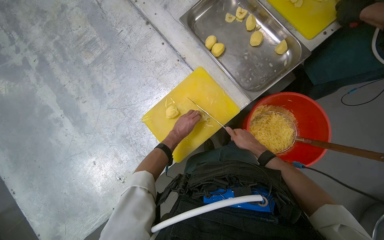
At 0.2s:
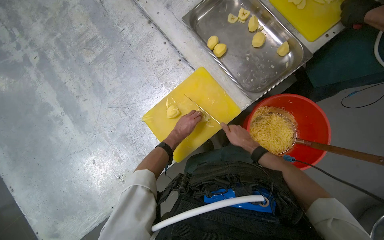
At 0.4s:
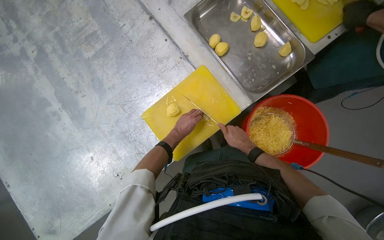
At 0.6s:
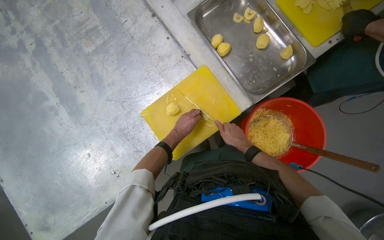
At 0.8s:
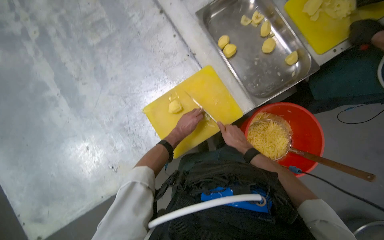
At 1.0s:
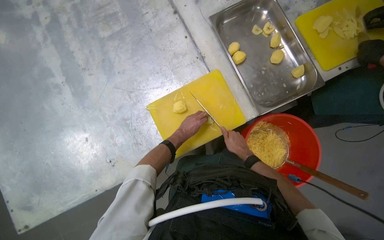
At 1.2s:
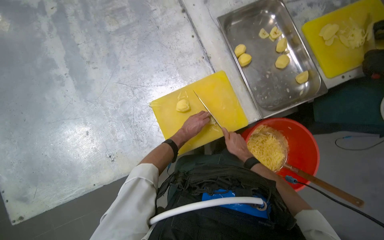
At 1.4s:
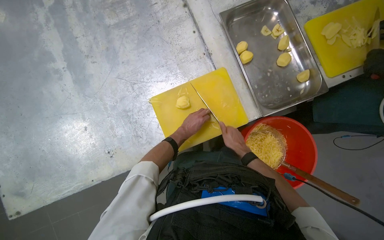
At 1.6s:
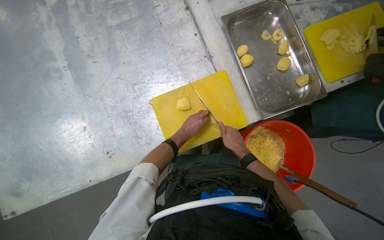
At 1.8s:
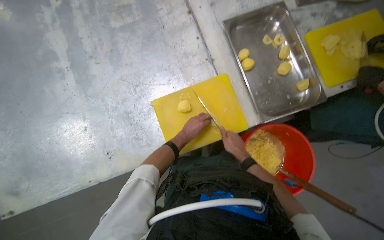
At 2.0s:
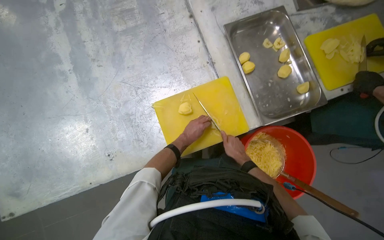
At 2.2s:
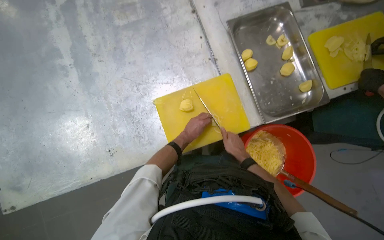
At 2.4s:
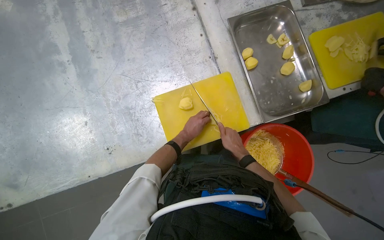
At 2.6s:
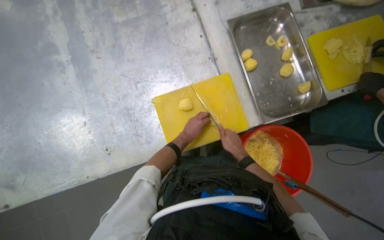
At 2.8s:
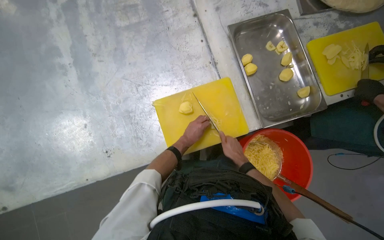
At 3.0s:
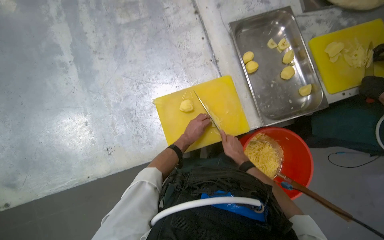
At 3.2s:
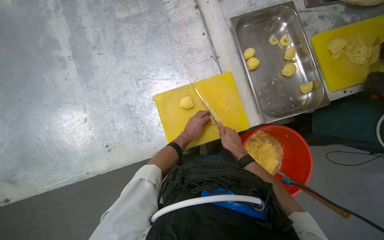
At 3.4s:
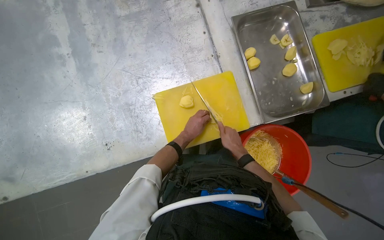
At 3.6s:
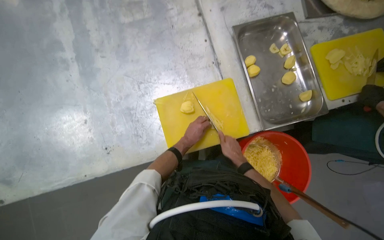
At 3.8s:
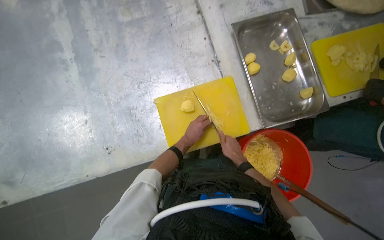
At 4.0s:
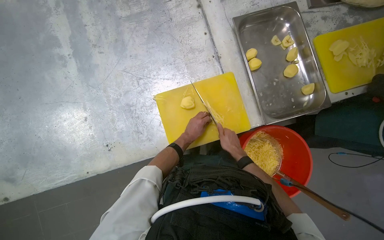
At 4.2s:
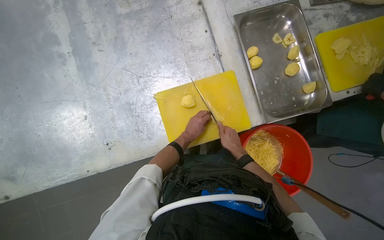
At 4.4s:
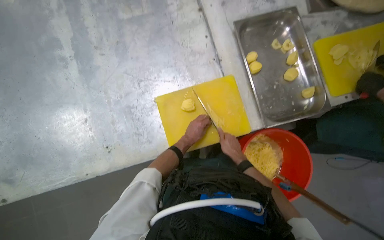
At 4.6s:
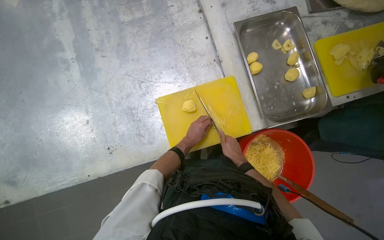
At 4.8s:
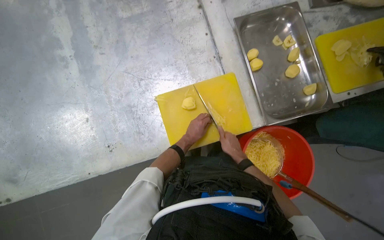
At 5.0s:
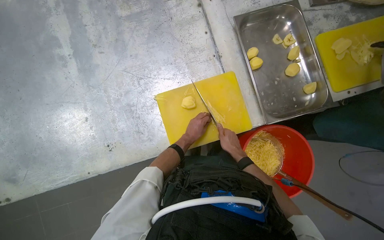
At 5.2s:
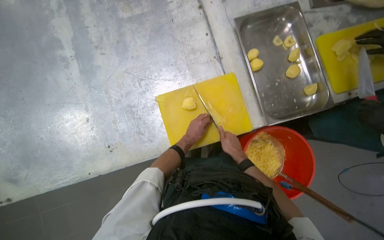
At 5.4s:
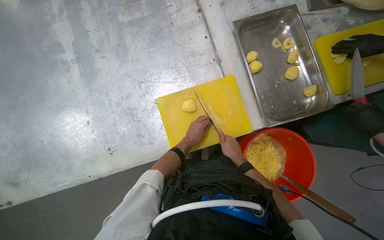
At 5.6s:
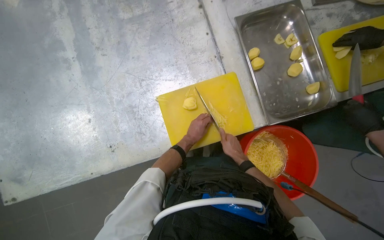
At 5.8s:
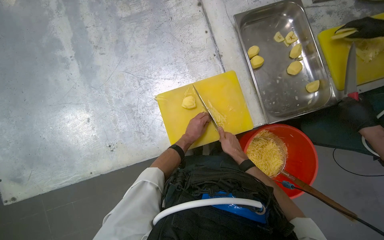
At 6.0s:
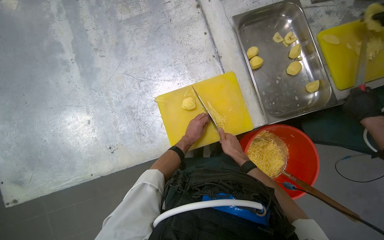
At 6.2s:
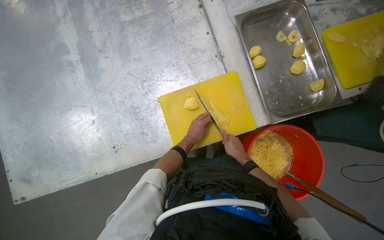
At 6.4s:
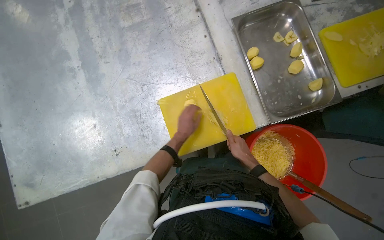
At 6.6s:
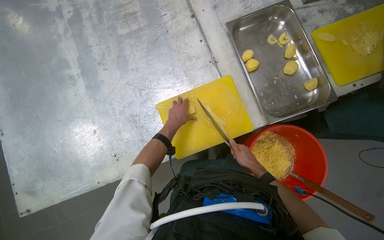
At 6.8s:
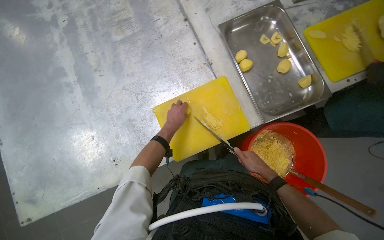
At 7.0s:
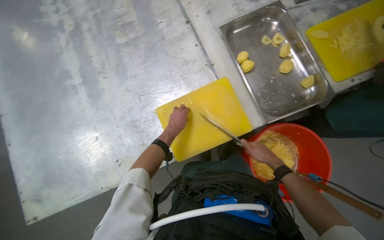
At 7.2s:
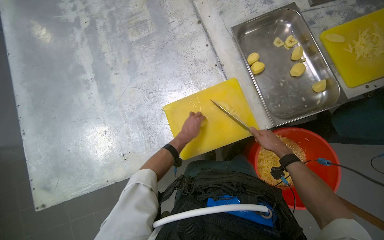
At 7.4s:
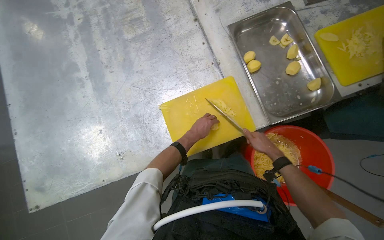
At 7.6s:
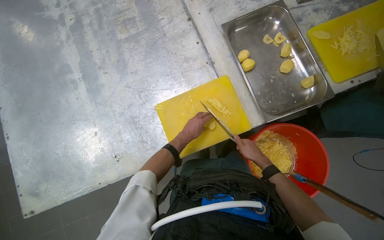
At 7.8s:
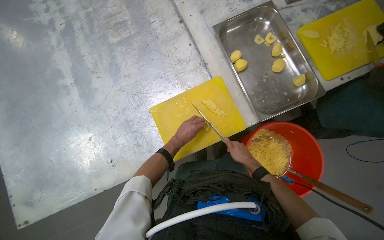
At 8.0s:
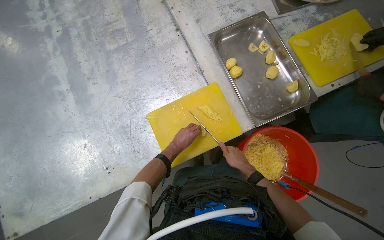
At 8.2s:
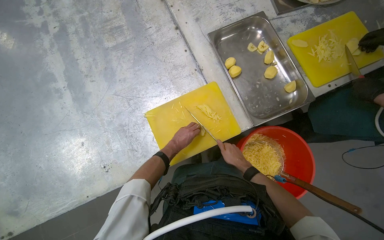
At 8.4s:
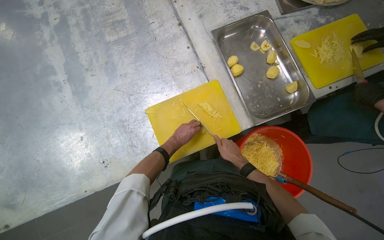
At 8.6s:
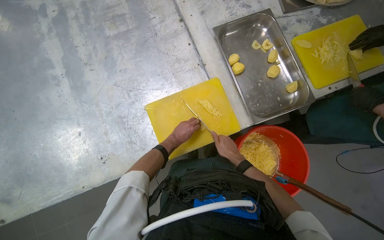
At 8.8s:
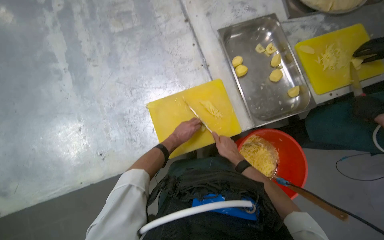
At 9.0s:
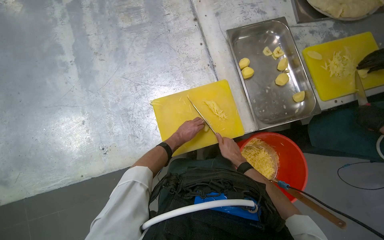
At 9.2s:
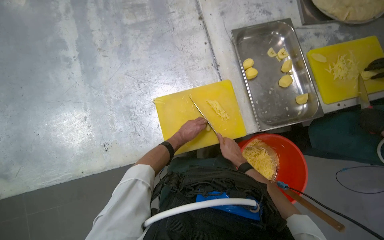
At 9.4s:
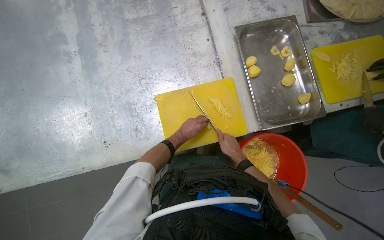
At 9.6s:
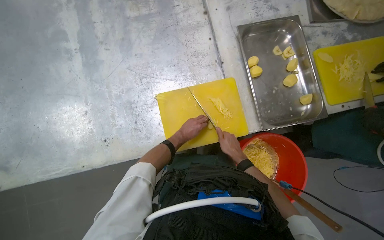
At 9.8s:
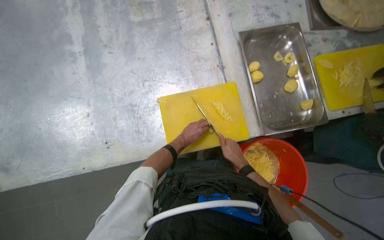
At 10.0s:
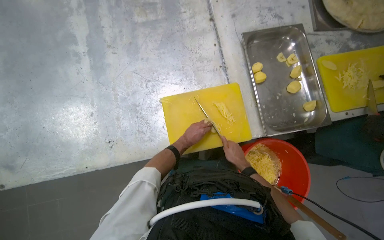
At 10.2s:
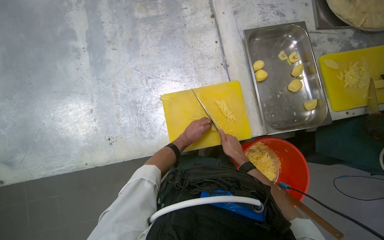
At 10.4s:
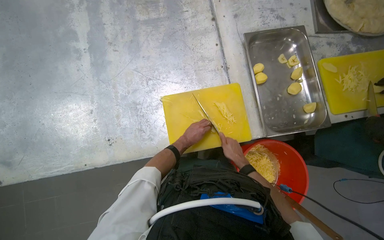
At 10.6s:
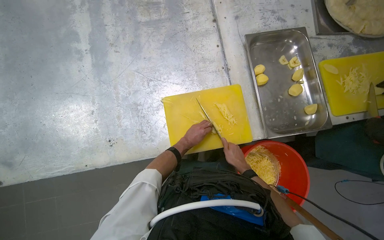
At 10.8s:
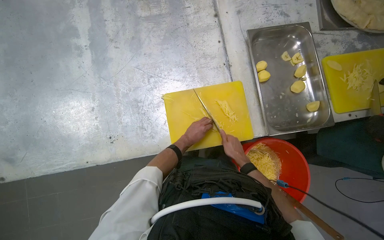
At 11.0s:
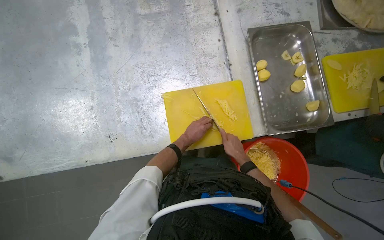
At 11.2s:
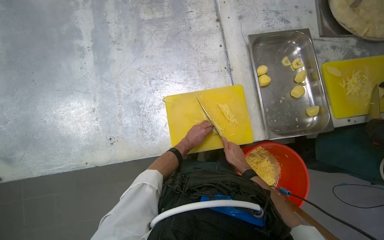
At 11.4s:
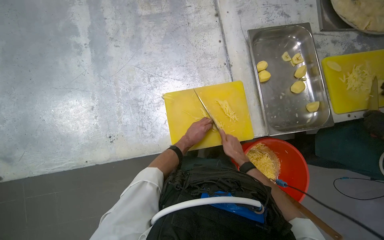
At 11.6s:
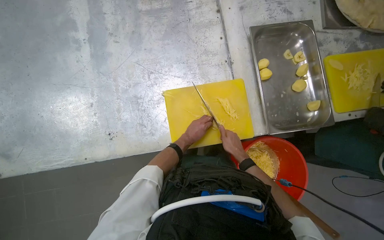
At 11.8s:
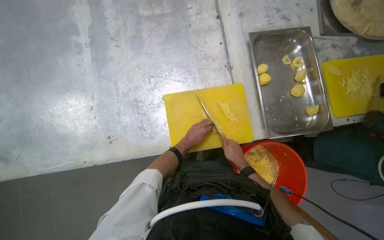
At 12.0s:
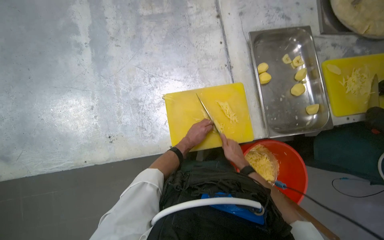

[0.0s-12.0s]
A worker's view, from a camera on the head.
Job: preparing food.
The whole recording: Slicing potatoes on cutting board. The worker continues slicing potatoes into thin strips on a yellow cutting board.
0.0s to 1.6s: The right hand is displaced to the left by some 10 cm.
1.6s to 6.0s: The hands are busy where they are.
6.0s to 7.6s: The right hand shifts some 10 cm to the right.
7.6s to 9.0s: The hands stay close to where they were, moving slightly.
9.0s to 12.0s: The hands are busy where they are.

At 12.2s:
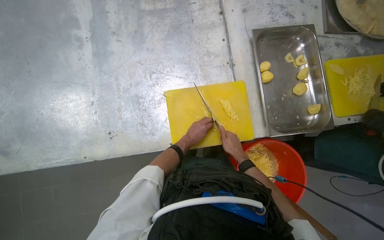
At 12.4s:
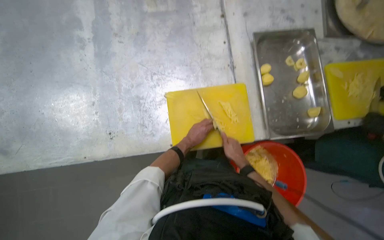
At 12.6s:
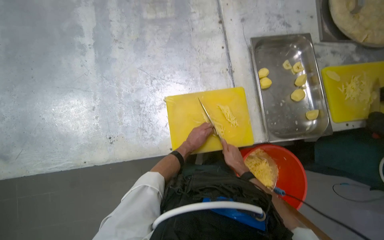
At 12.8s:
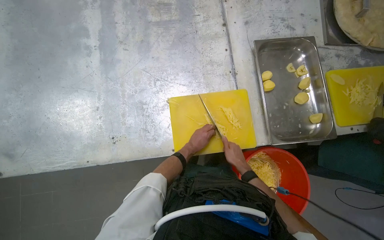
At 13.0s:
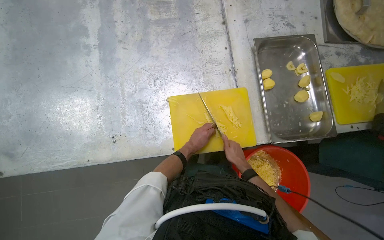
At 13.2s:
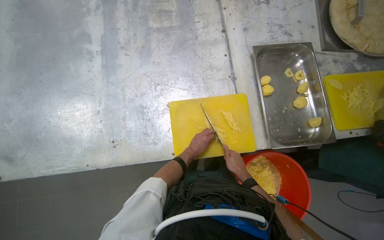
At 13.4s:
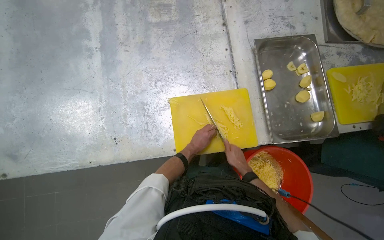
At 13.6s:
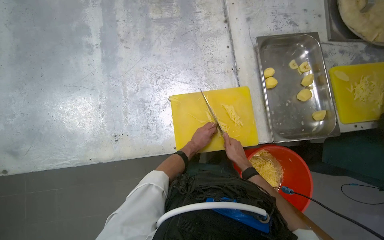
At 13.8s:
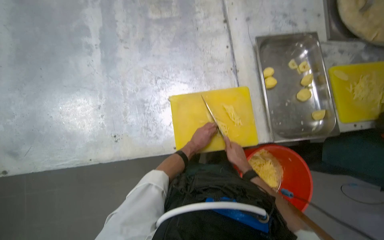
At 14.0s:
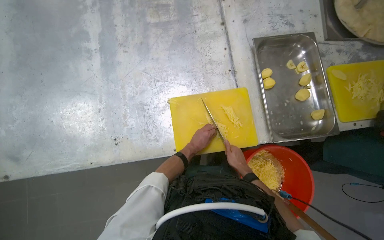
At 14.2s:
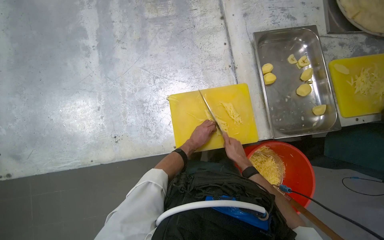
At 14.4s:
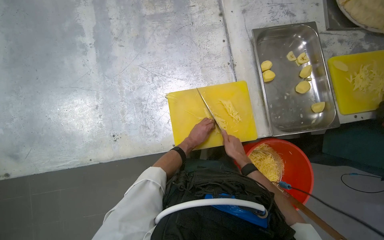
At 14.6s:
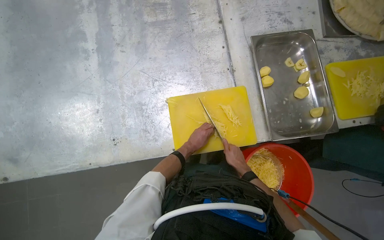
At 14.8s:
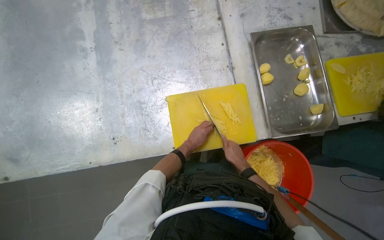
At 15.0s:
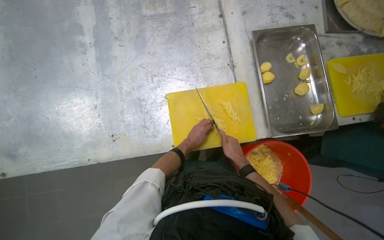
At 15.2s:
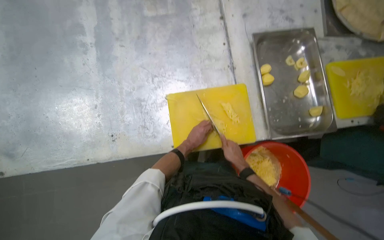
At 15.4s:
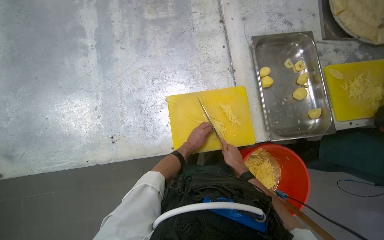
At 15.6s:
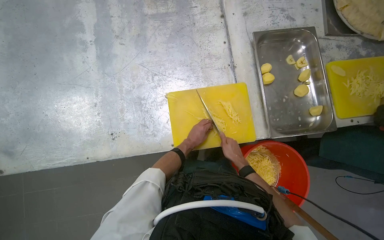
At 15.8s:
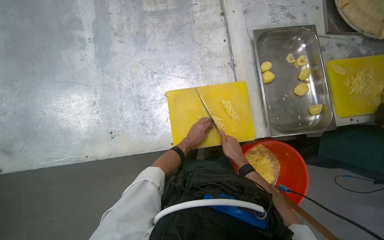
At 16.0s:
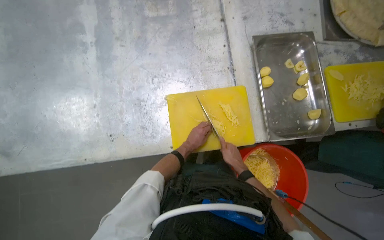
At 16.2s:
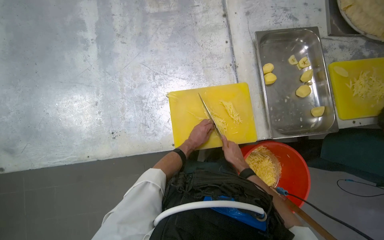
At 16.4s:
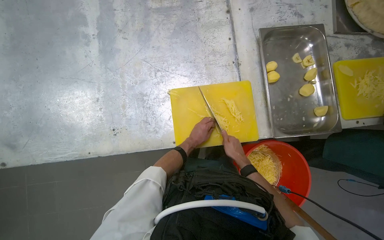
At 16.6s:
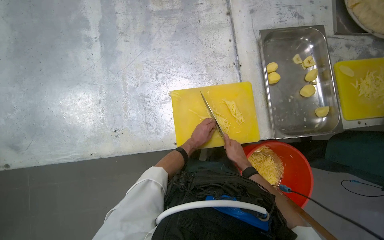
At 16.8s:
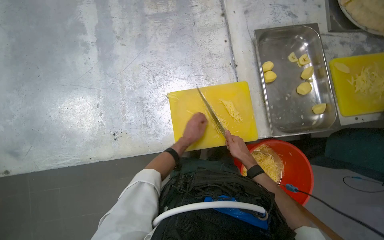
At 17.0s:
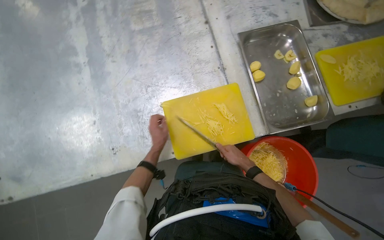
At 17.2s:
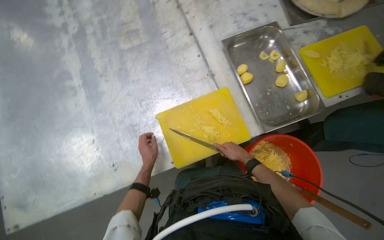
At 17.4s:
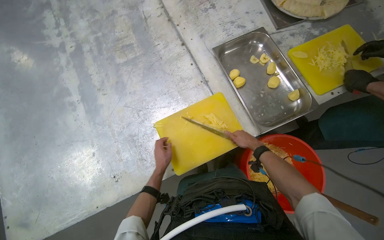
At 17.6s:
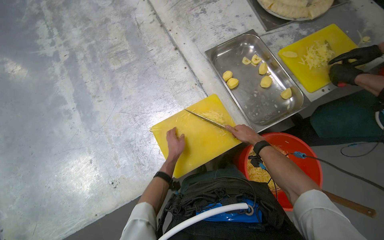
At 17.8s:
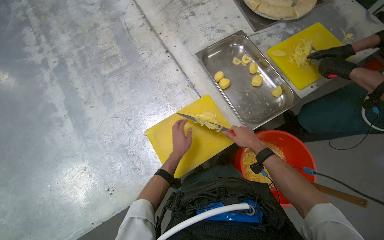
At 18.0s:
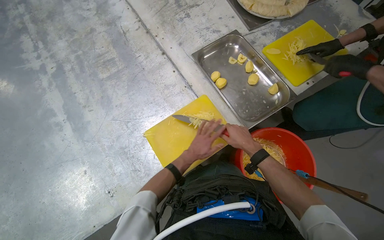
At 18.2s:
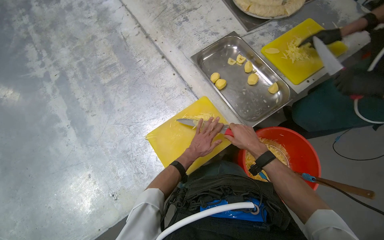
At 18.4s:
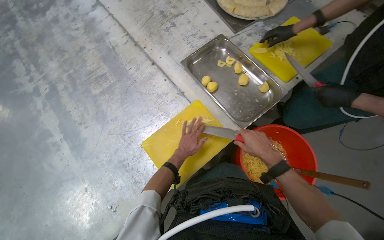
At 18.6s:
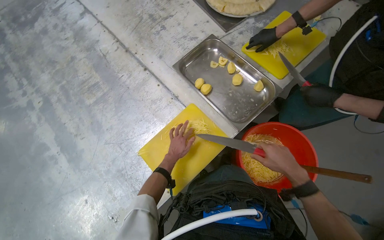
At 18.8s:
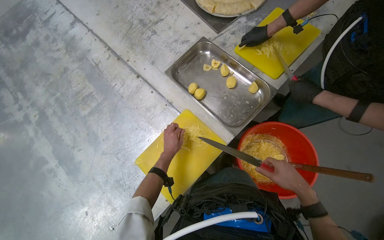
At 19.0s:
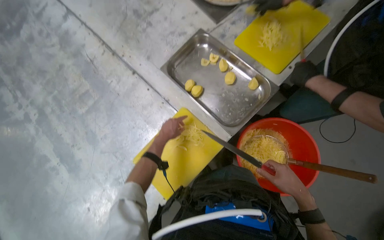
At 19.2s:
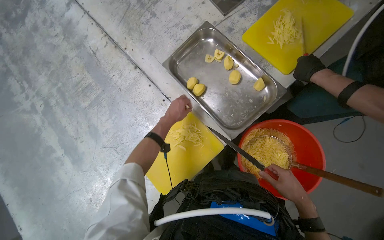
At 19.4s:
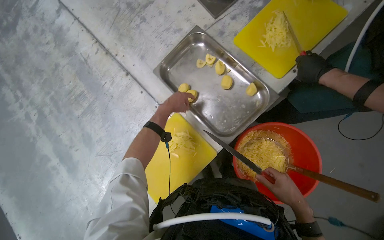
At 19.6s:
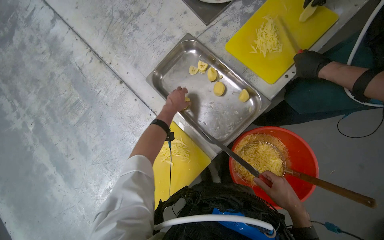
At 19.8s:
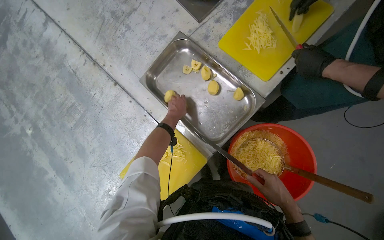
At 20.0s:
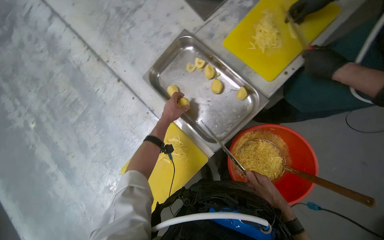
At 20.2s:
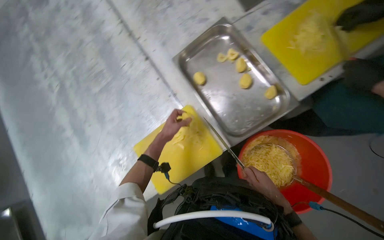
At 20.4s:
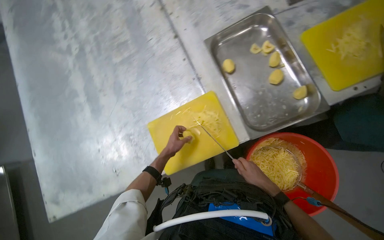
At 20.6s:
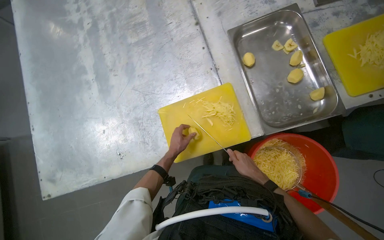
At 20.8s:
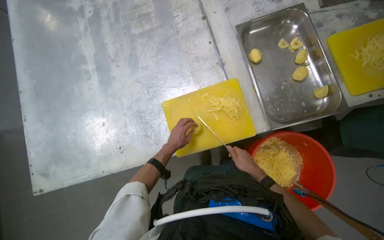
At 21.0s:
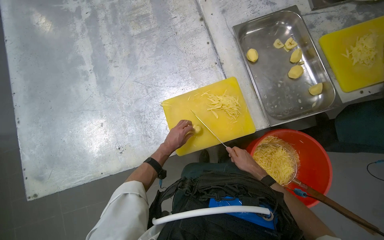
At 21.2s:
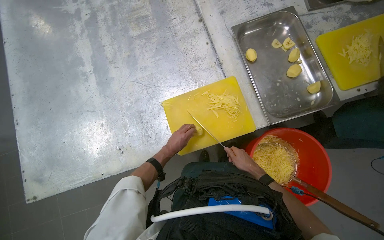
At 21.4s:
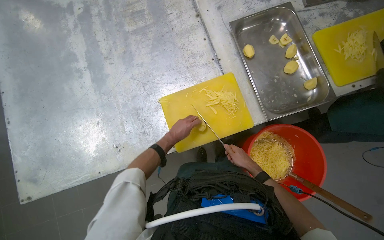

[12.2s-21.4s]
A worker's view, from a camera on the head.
Job: preparing food.
The whole recording: Slicing potatoes on cutting board. The worker continues slicing potatoes into thin strips on a yellow cutting board.
12.2s to 16.8s: The hands are busy where they are.
16.8s to 18.4s: The scene turns roughly 30 degrees counterclockwise in the picture. The left hand reaches roughly 15 cm to the left, then returns, while the right hand moves to the right and nearer to the camera, some 15 cm.
18.4s to 19.8s: The left hand travels up the picture by roughly 30 cm.
19.8s to 21.4s: The head travels about 40 cm. The scene turns some 30 degrees clockwise in the picture.
